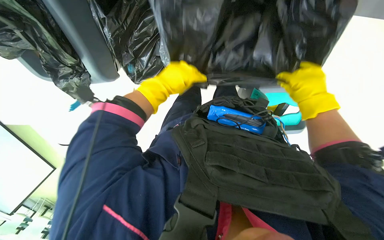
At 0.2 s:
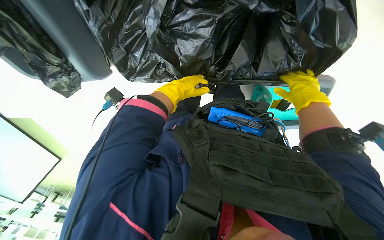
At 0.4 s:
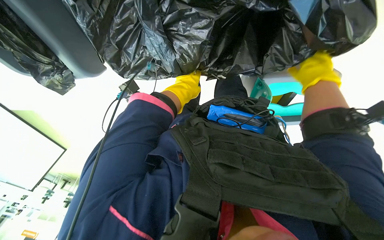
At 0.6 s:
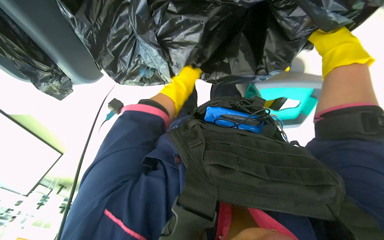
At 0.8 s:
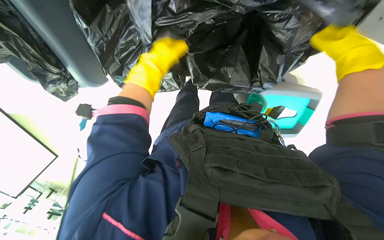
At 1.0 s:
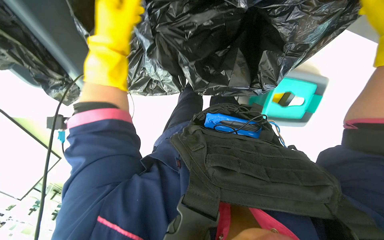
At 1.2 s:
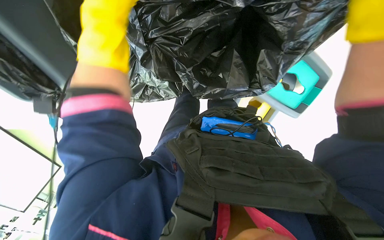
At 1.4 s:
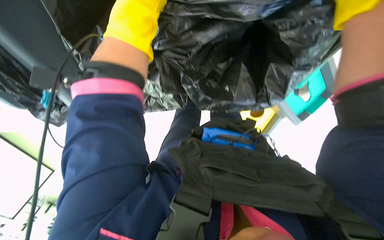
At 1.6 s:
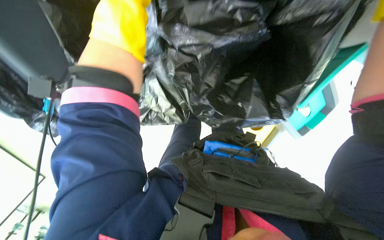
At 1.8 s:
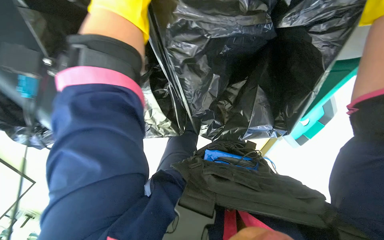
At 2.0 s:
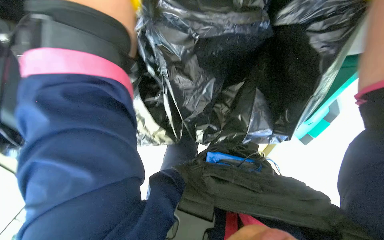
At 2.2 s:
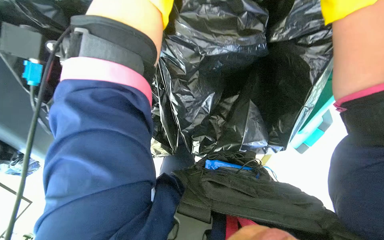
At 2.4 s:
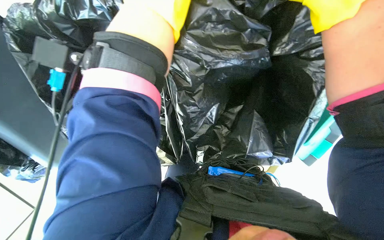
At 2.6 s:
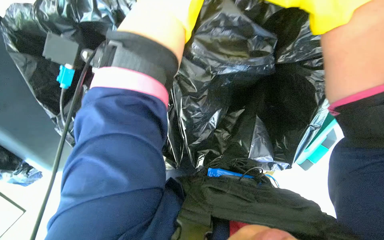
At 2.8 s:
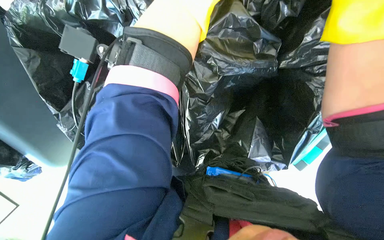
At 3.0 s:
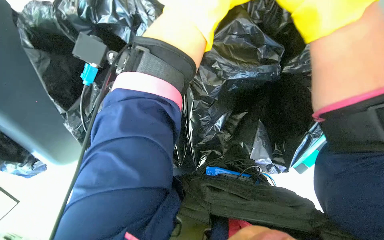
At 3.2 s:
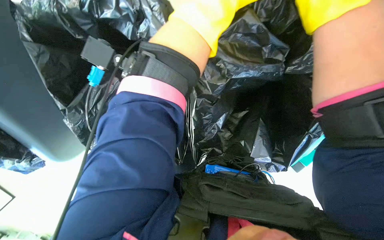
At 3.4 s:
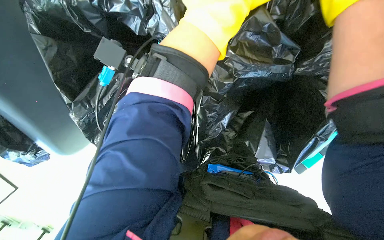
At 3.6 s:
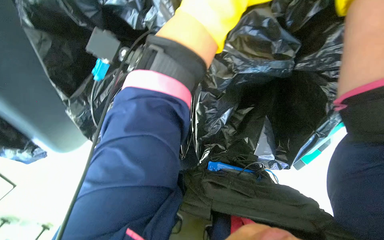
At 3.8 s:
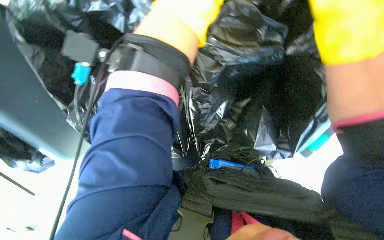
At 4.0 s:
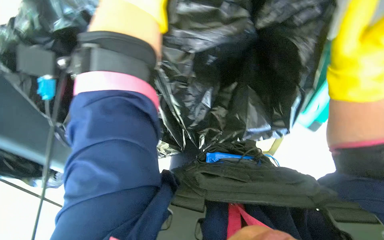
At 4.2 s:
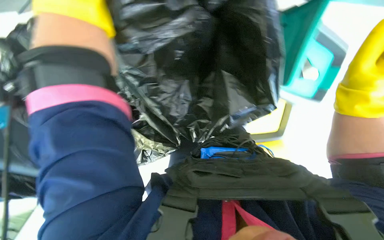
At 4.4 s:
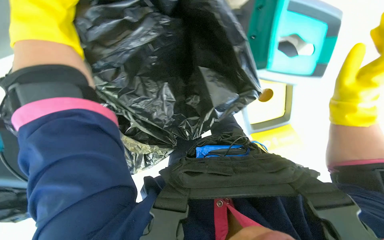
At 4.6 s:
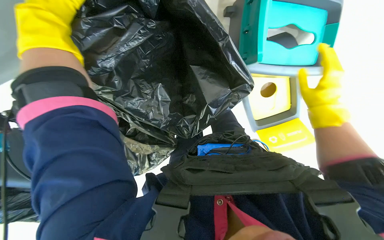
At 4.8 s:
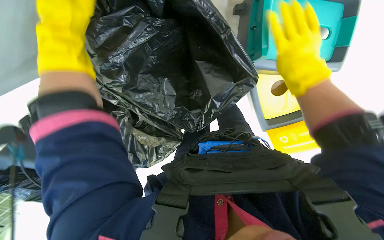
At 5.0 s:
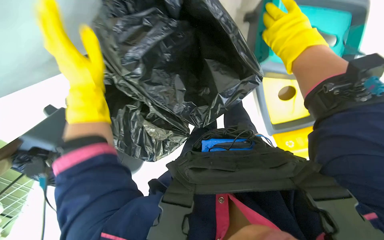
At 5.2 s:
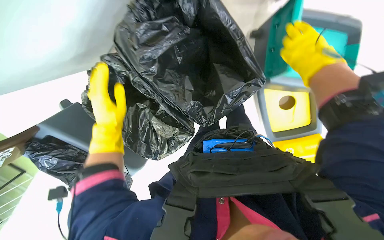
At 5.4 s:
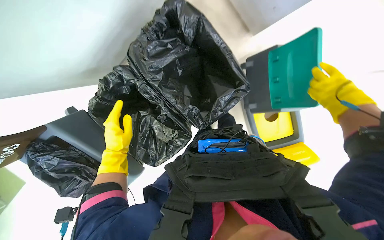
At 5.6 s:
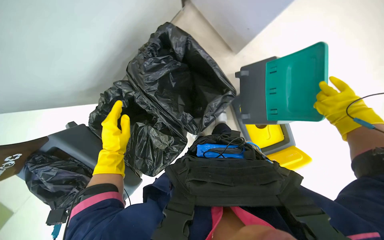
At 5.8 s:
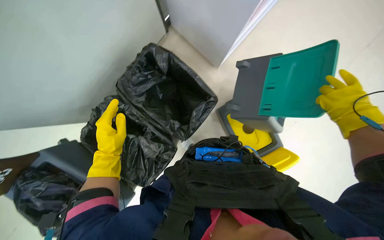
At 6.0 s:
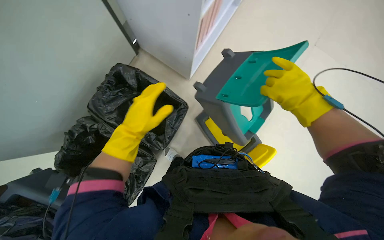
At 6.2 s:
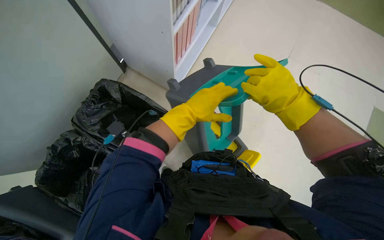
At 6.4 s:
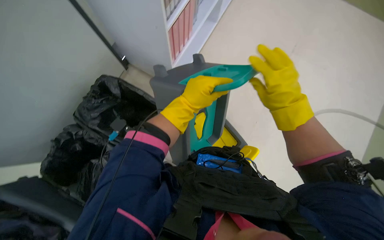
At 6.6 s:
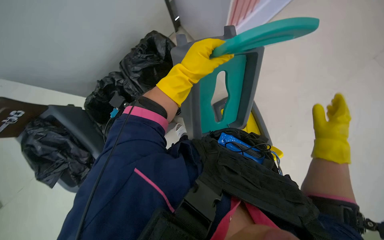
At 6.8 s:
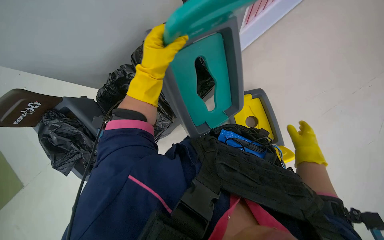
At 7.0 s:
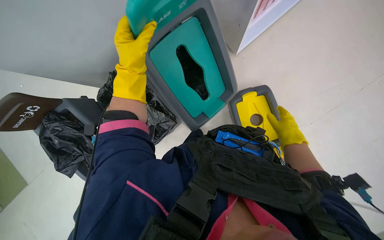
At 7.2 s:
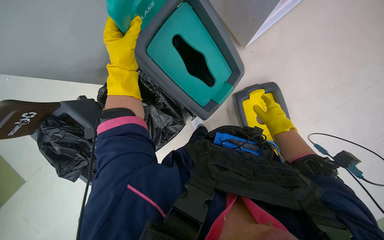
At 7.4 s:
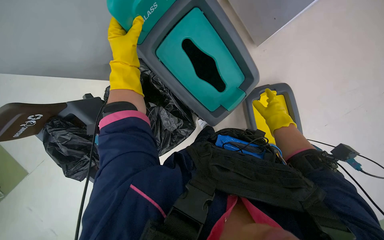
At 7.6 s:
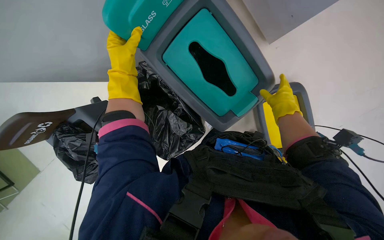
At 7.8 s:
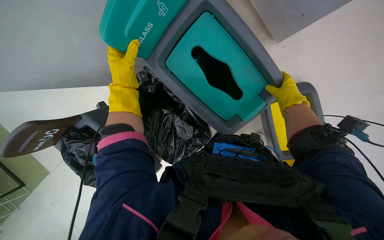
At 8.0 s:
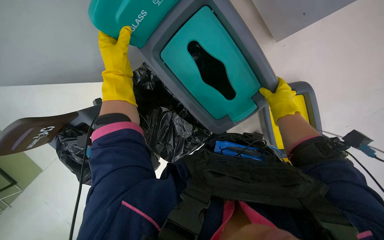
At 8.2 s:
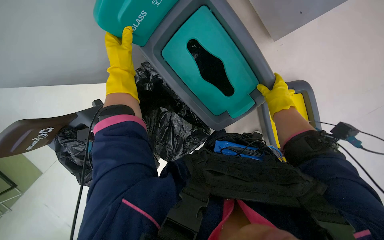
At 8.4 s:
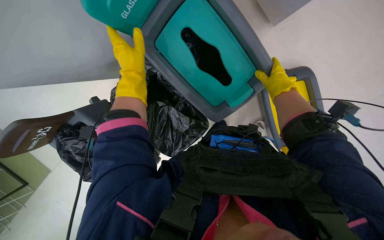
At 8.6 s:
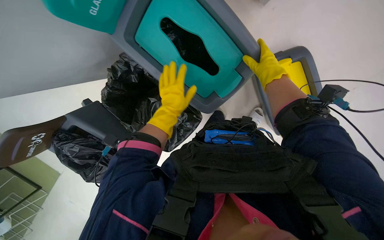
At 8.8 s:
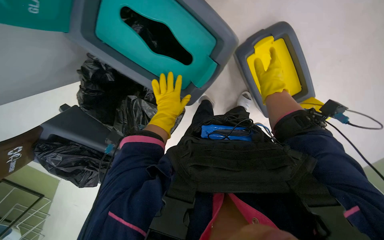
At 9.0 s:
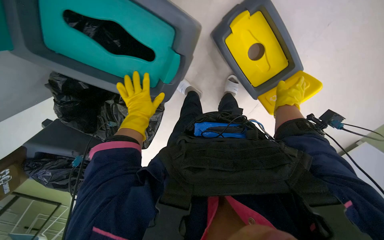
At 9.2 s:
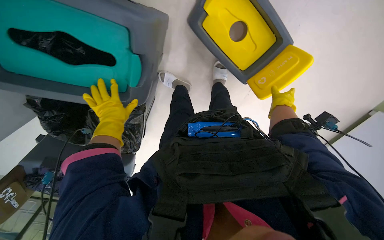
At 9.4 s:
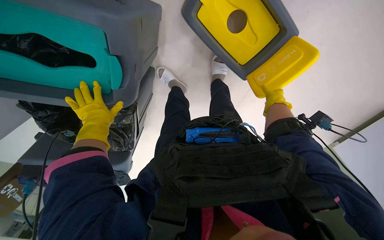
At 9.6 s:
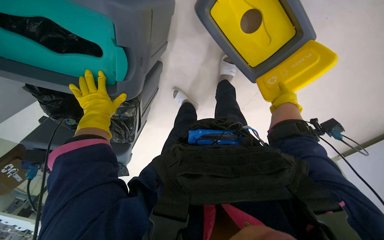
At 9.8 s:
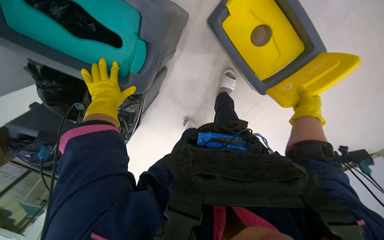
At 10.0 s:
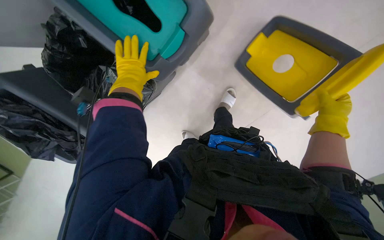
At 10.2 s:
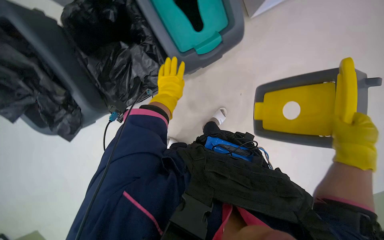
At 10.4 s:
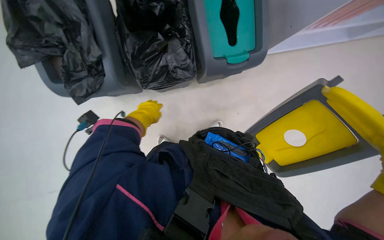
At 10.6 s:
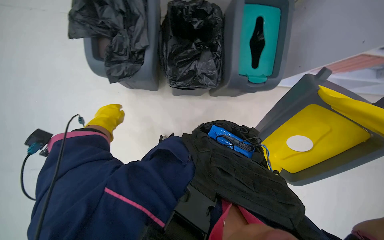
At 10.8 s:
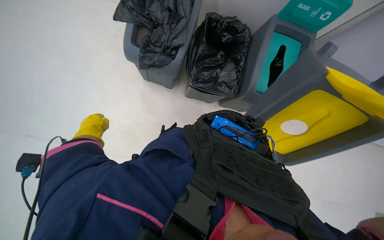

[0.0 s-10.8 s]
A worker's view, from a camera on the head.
Job: managing trash.
The whole recording: Changing trash bags in recycling bins. The worker removes old trash bags from multiple recycling bins and replaces them with new ones, then closes the lids.
0.0 to 1.6 s: The camera pitches upward, by some 15 degrees.
3.0 to 4.6 s: The camera is aimed some 20 degrees further to the left. Everything in view rotates approximately 40 degrees counterclockwise.
4.6 to 6.2 s: The head travels approximately 60 cm. The camera pitches upward, by approximately 45 degrees.
6.2 to 7.8 s: The head rotates approximately 35 degrees to the left.
7.8 to 9.2 s: The view tilts roughly 15 degrees downward. The left hand is displaced farther from the camera and down the picture by some 15 cm.
9.2 to 10.8 s: The camera travels roughly 70 cm. The camera sweeps to the right, by roughly 25 degrees. The view tilts approximately 25 degrees upward. The scene turns some 70 degrees clockwise in the picture.

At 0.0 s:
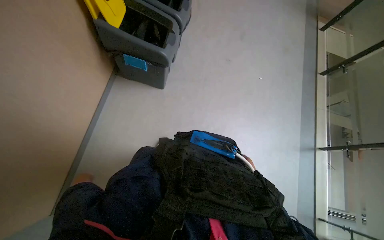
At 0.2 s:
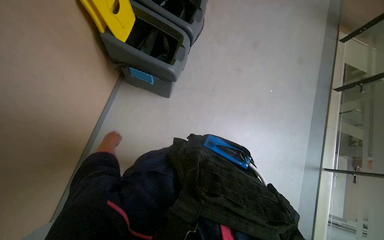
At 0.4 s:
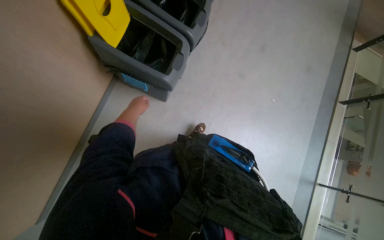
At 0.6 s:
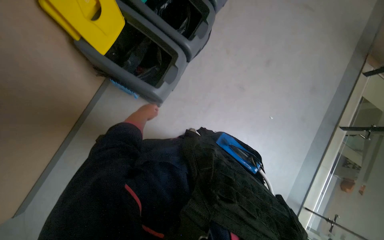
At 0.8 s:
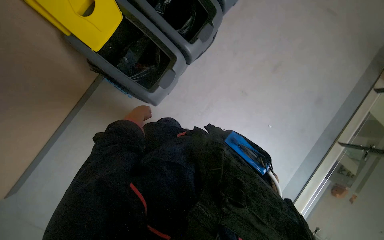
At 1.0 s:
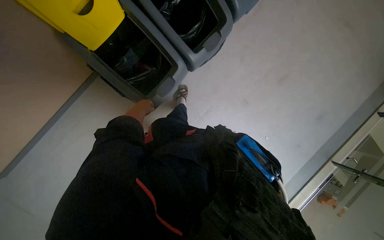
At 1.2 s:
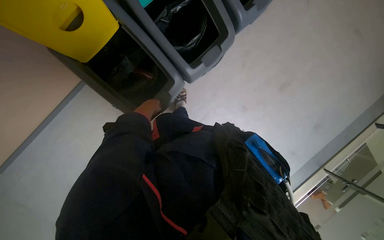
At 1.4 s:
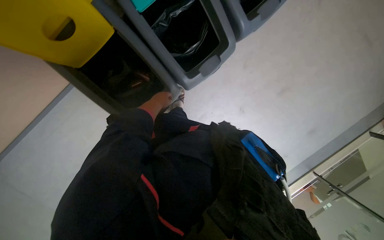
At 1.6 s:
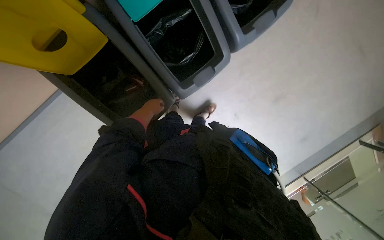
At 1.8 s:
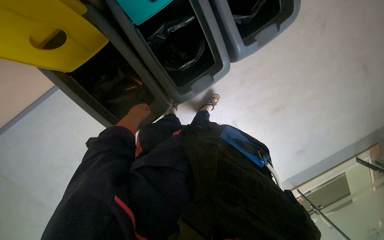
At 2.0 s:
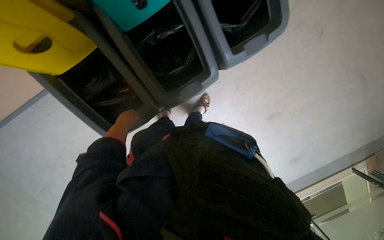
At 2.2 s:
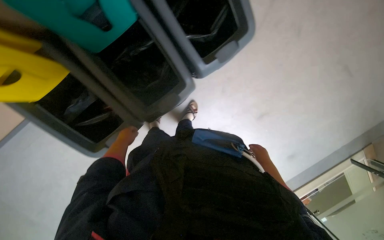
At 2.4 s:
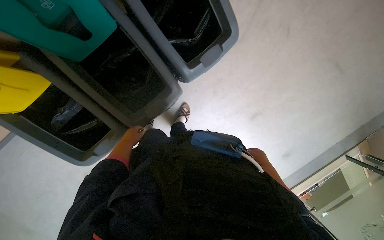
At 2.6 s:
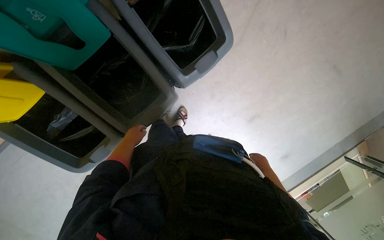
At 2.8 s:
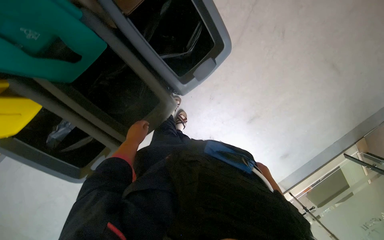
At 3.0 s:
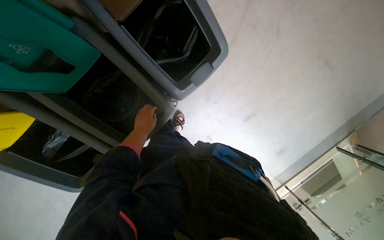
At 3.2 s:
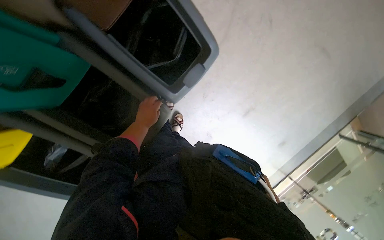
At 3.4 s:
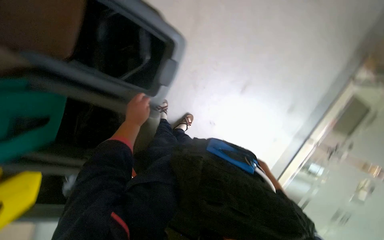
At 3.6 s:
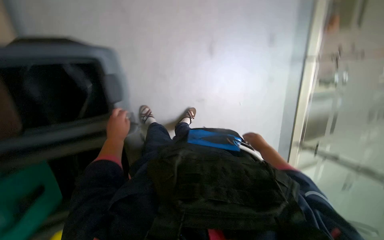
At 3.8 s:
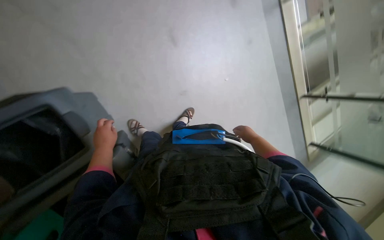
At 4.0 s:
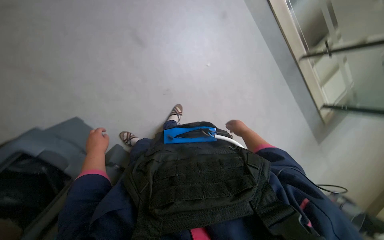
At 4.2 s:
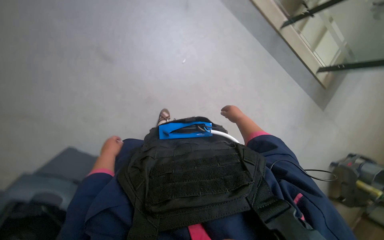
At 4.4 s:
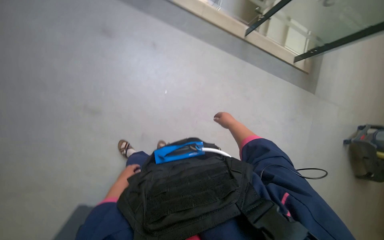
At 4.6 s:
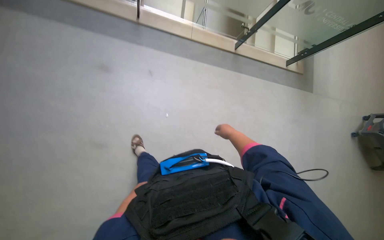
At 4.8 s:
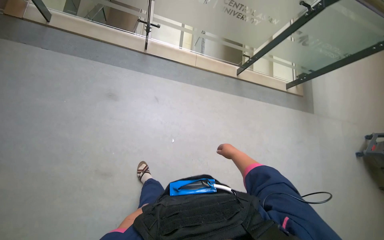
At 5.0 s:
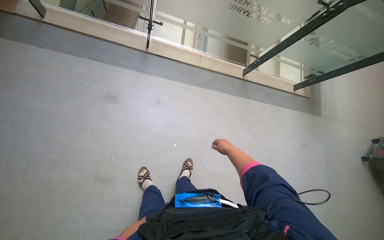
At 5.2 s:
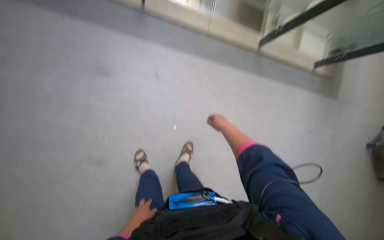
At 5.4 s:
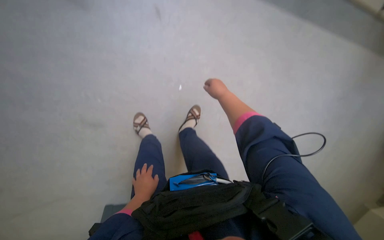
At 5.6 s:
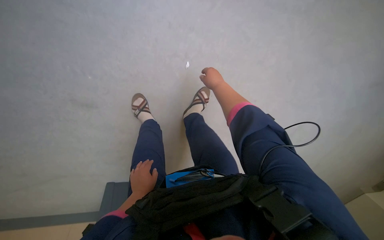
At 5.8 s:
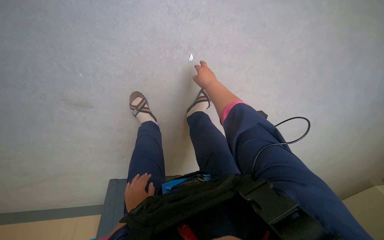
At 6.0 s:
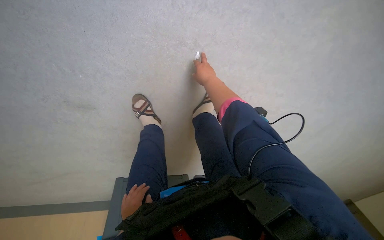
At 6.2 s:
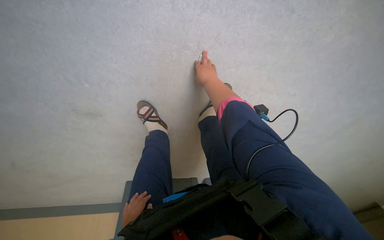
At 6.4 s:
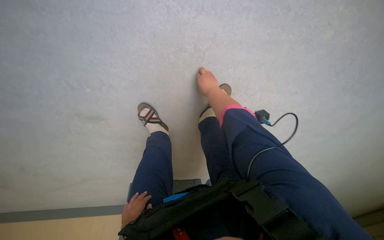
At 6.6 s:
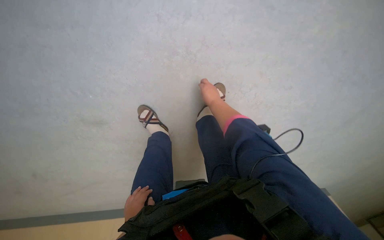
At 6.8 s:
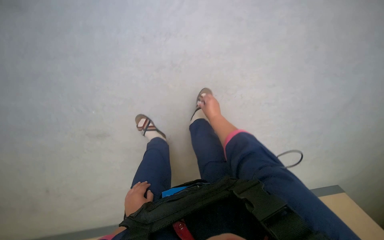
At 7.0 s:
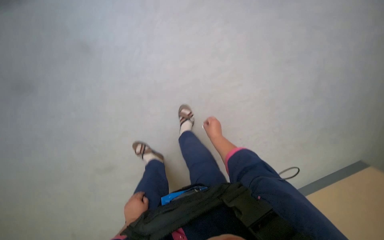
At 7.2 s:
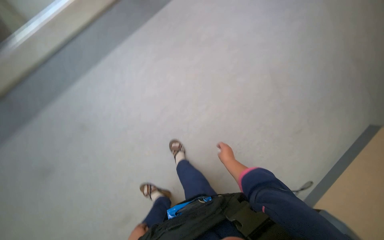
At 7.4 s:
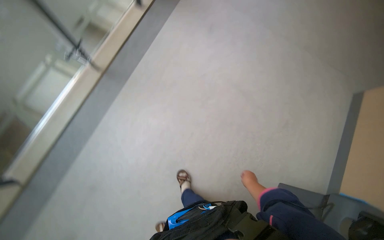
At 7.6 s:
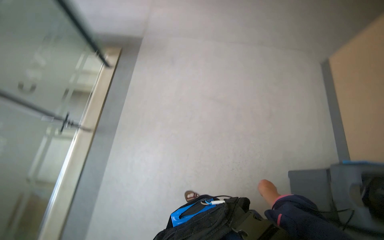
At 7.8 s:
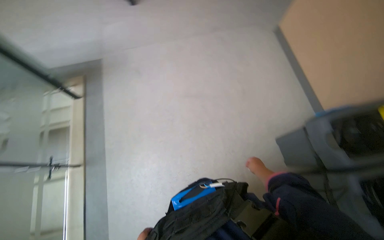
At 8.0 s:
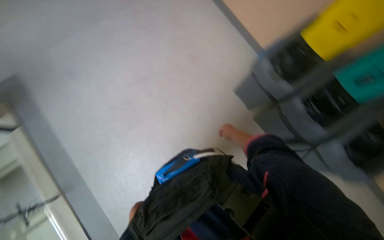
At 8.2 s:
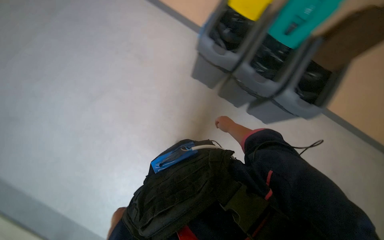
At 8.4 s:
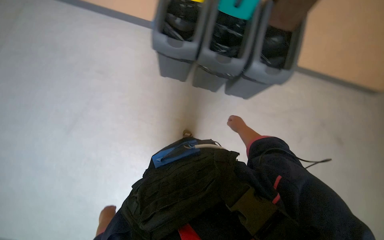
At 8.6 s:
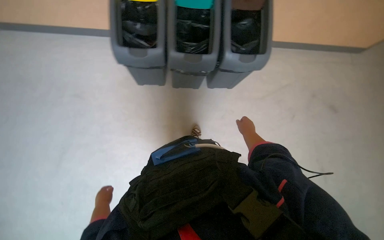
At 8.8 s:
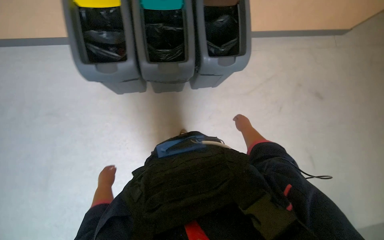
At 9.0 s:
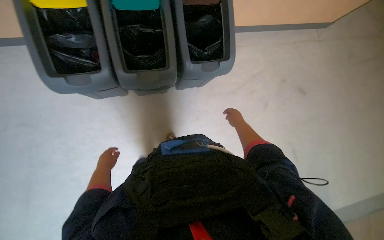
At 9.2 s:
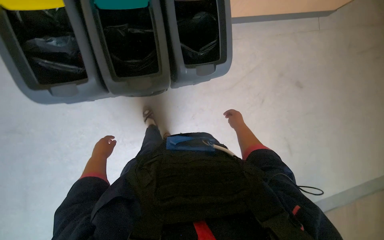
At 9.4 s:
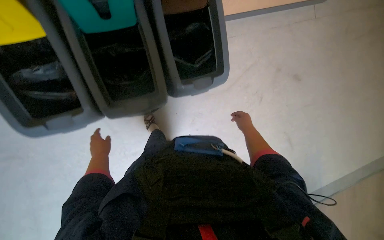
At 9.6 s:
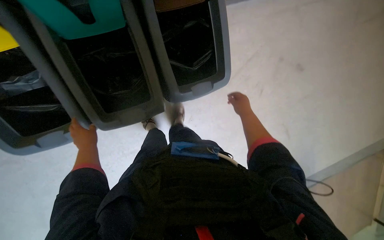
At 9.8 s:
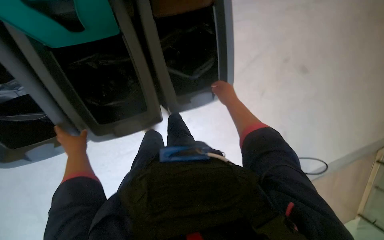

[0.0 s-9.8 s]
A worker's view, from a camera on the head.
Job: managing trash.
The whole recording: Disposing of trash and recycling. The worker sorts bottles and cans into recycling bins and picks up items from the floor.
0.0 to 1.4 s: The wearer moves approximately 1 m. The view tips downward by about 25 degrees. Everything in view rotates about 35 degrees clockwise.
1.4 to 2.8 s: The head travels about 40 cm.
2.8 to 4.2 s: The view tips downward by some 15 degrees. Everything in view rotates about 60 degrees counterclockwise.
4.2 to 5.6 s: The head travels roughly 40 cm. The view tilts roughly 25 degrees downward.
5.6 to 7.0 s: The camera is aimed some 20 degrees further to the left.
7.0 to 8.4 s: The camera is carried about 80 cm. The head rotates approximately 145 degrees to the right. The camera pitches upward, by roughly 20 degrees.
8.4 to 9.8 s: The camera is carried approximately 90 cm. The head rotates some 35 degrees to the right. The camera pitches downward, by approximately 30 degrees.
